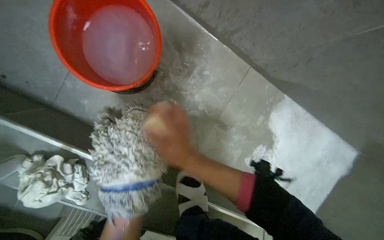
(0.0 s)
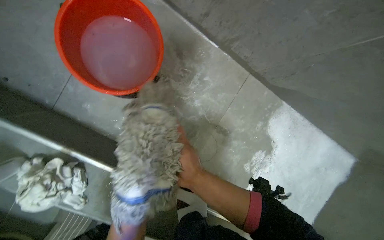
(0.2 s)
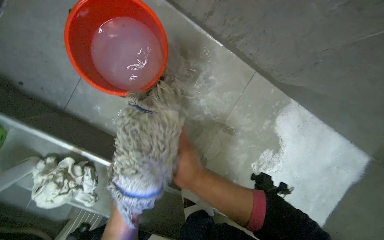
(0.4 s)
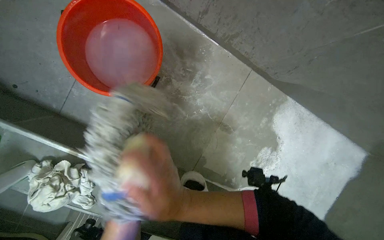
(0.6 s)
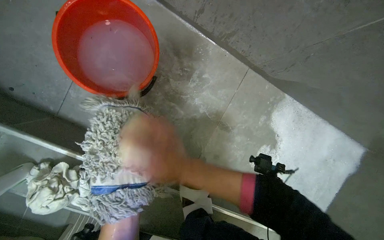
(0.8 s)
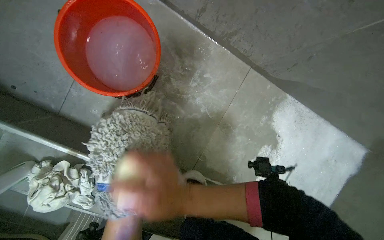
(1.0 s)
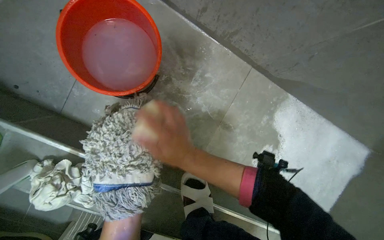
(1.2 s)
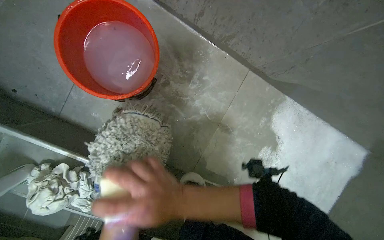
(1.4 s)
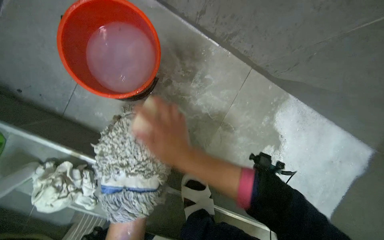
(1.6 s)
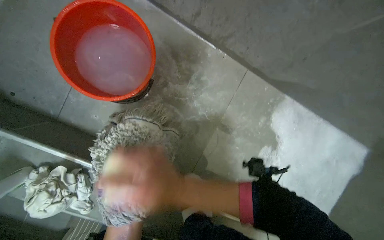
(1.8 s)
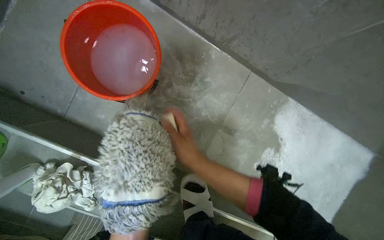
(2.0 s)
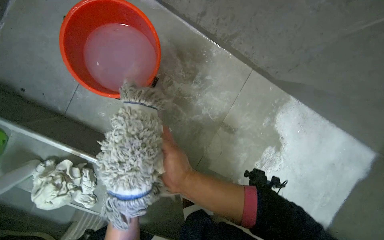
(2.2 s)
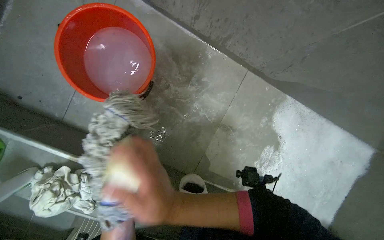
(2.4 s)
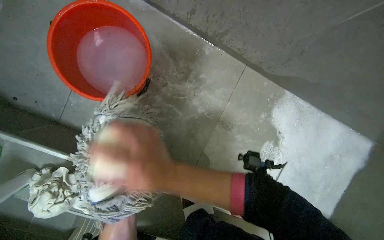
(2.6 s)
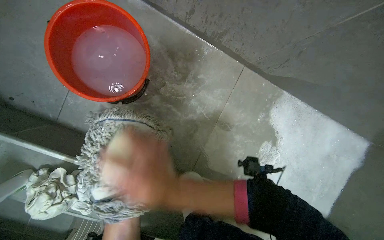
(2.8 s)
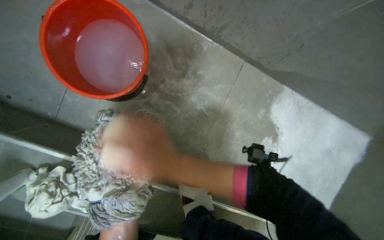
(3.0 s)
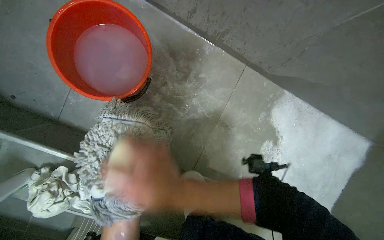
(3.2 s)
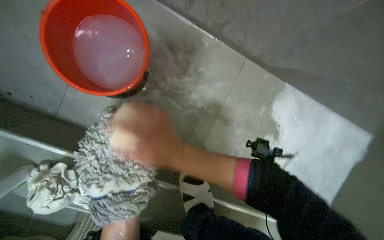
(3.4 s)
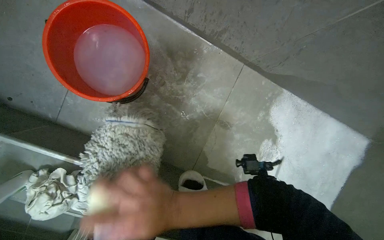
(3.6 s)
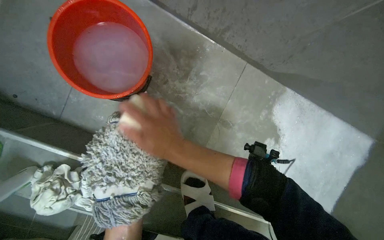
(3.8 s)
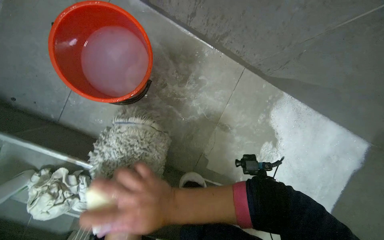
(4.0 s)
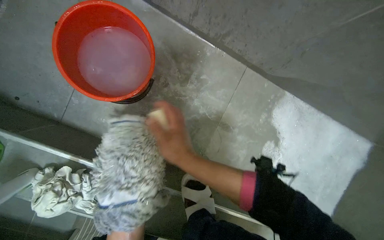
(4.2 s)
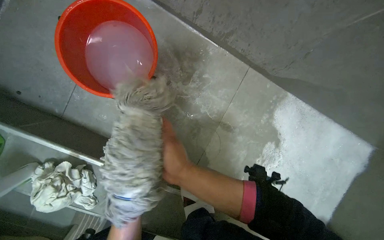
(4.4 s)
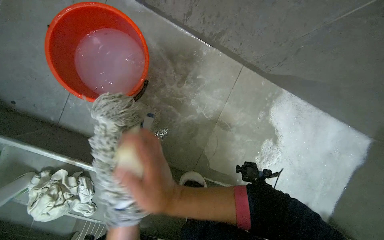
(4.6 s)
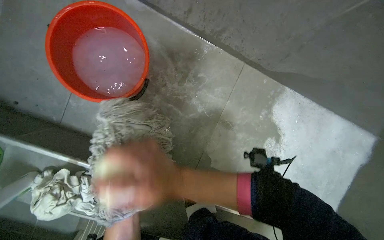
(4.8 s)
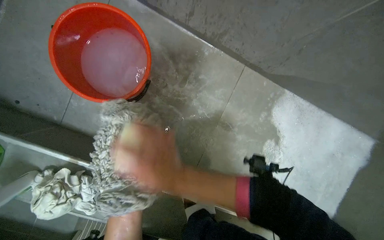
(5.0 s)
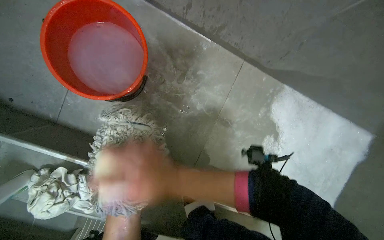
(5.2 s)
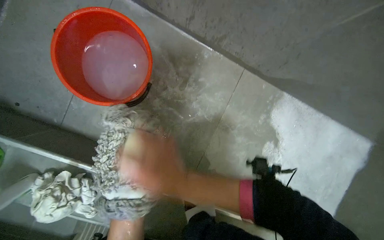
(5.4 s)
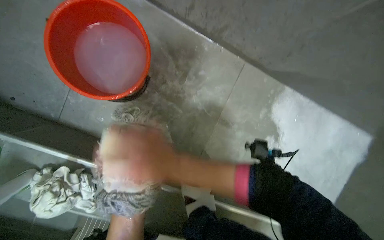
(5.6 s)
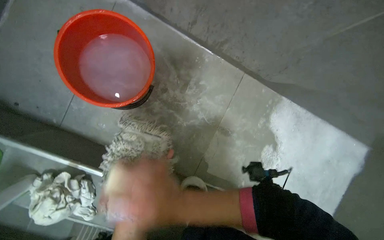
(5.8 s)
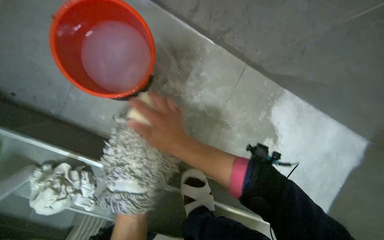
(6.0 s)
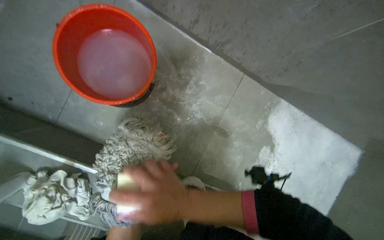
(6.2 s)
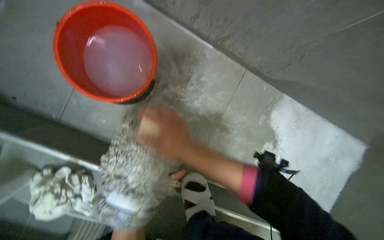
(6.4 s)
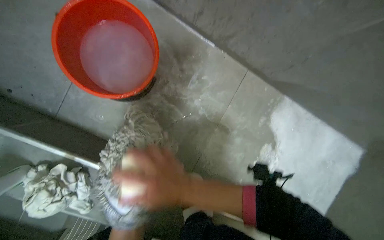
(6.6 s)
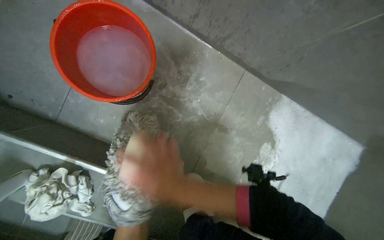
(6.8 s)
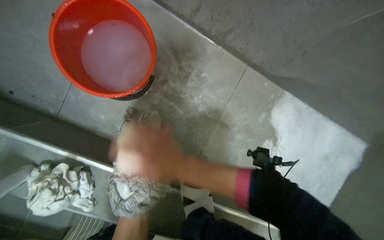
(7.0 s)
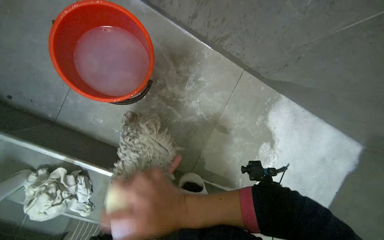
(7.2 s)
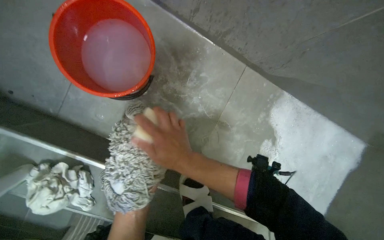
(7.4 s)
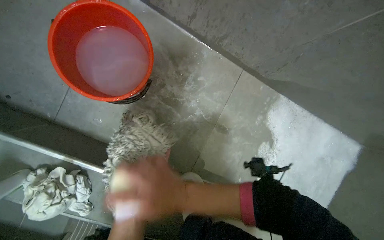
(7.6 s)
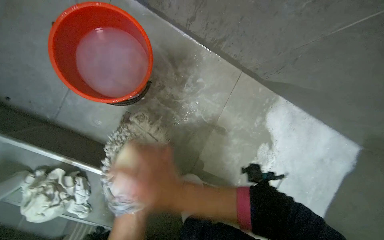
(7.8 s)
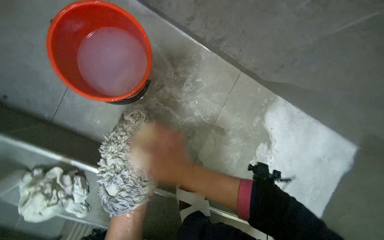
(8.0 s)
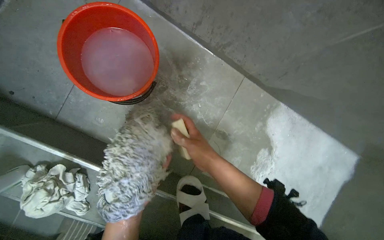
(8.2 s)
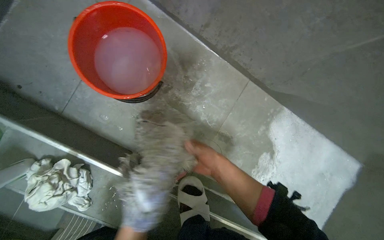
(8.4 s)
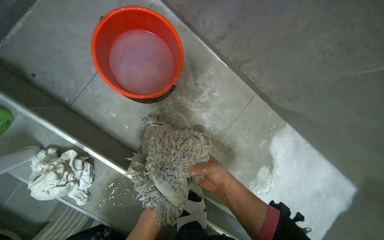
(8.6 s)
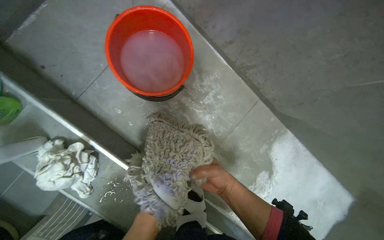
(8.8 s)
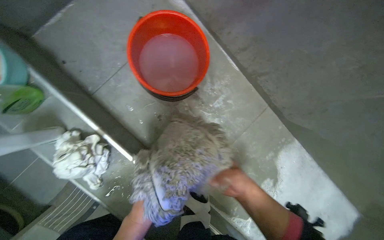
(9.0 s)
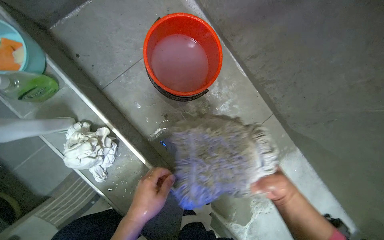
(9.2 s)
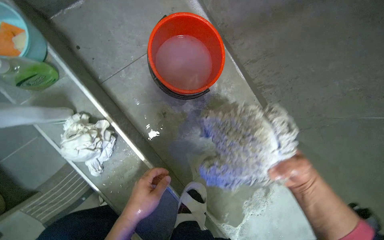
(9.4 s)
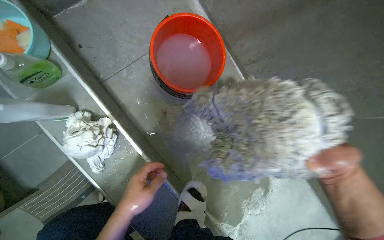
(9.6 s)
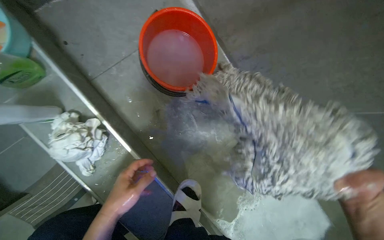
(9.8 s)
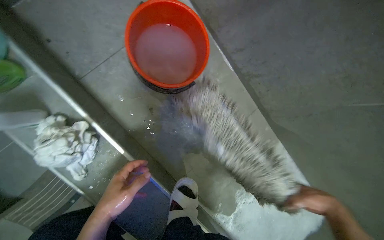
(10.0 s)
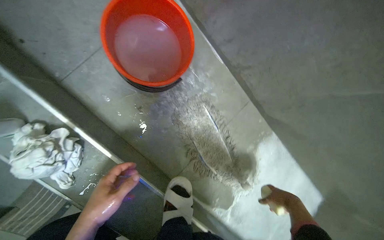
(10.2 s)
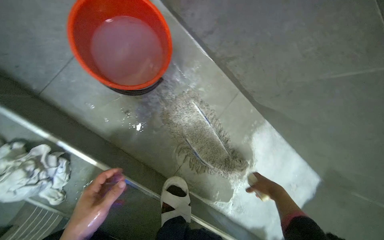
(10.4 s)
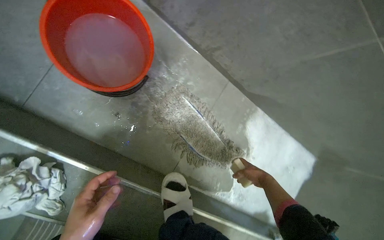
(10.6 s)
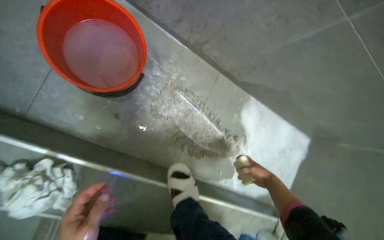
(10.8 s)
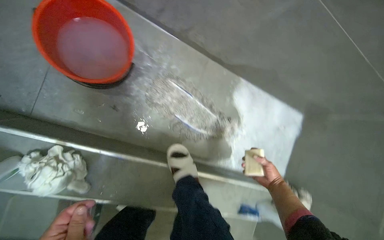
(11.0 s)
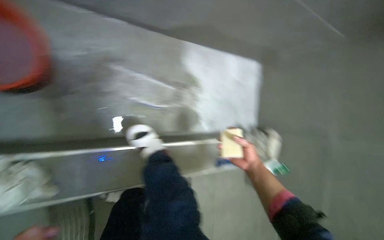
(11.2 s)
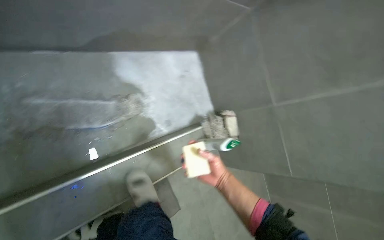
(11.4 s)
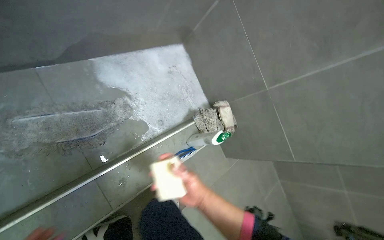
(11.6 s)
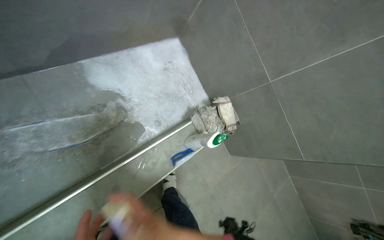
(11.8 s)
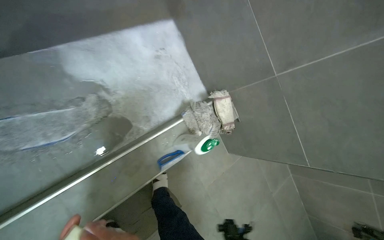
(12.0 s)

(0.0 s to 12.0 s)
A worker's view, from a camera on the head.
Job: preparing cleaning supplies.
The whole recording: Cleaning flat mop head with soap. The worker scrubs a flat mop head with a bar of soap and rinses it in a bucket.
6.0 s - 7.6 s: The right hand goes up and down the picture, roughly 10 cm each way, reversing 2 times.
7.6 s - 9.0 s: The right hand shifts approximately 20 cm to the right and farther from the camera.
9.0 s - 10.4 s: The right hand heads to the right, covering approximately 20 cm, and reaches approximately 25 cm nearer to the camera, then returns.
10.4 s - 12.0 s: The camera is carried some 60 cm. The view tips downward by approximately 25 degrees. The scene rotates counterclockwise by some 55 degrees.

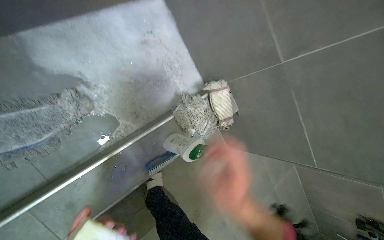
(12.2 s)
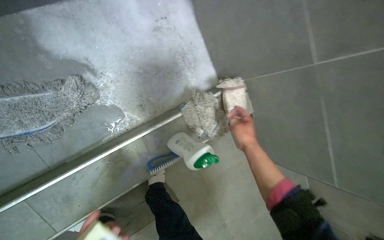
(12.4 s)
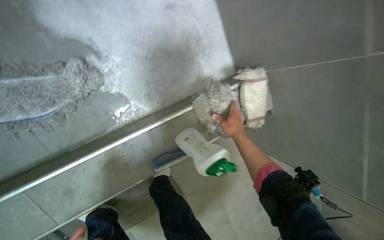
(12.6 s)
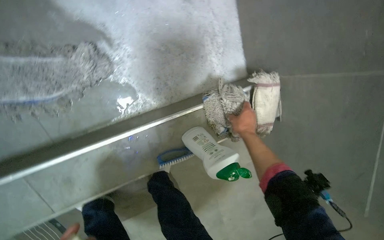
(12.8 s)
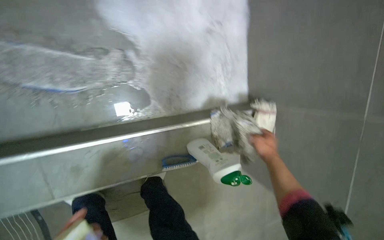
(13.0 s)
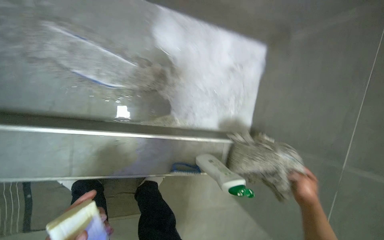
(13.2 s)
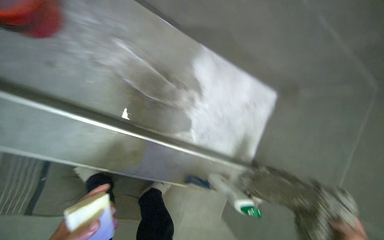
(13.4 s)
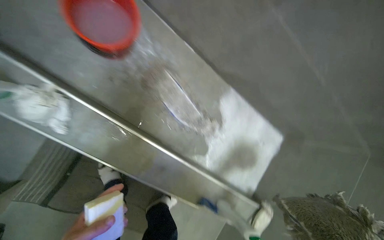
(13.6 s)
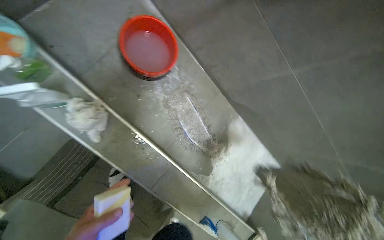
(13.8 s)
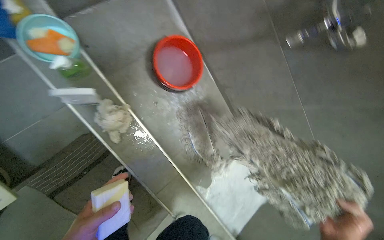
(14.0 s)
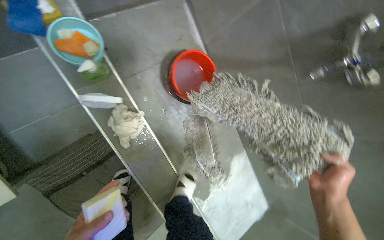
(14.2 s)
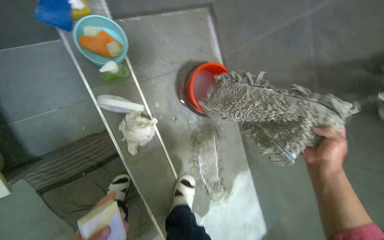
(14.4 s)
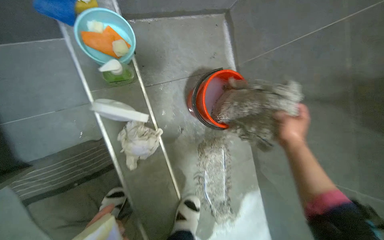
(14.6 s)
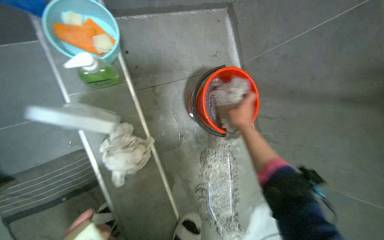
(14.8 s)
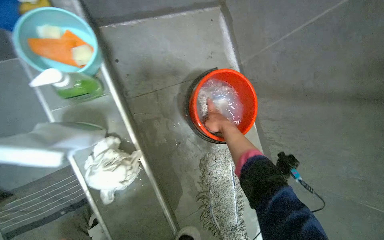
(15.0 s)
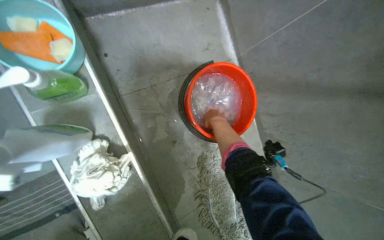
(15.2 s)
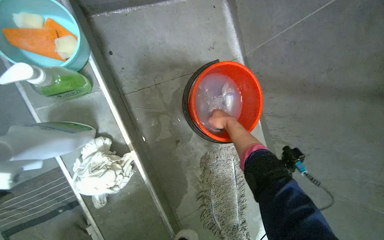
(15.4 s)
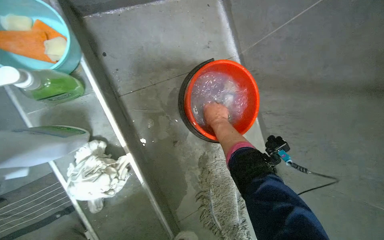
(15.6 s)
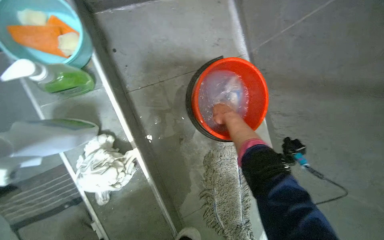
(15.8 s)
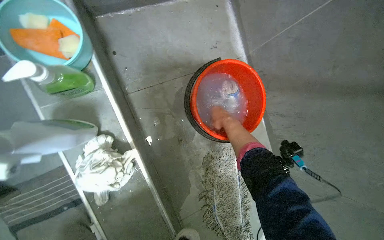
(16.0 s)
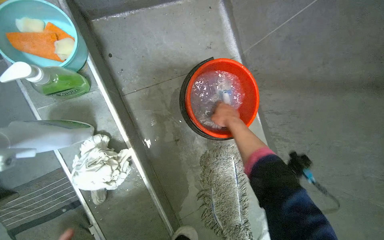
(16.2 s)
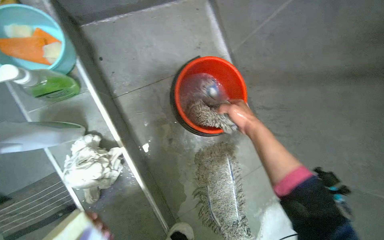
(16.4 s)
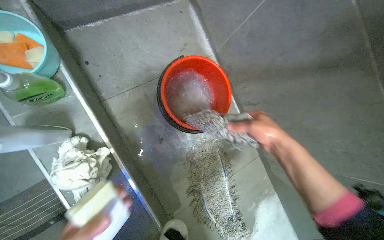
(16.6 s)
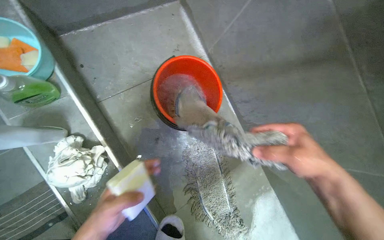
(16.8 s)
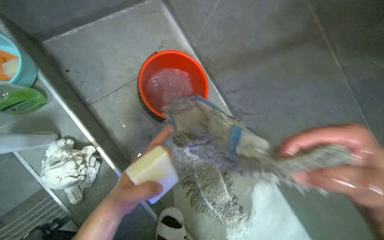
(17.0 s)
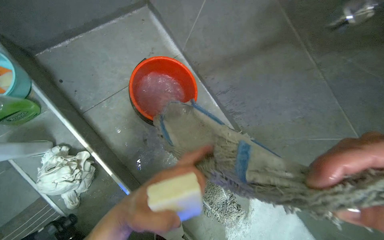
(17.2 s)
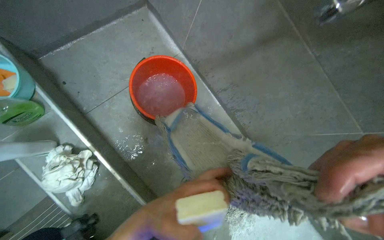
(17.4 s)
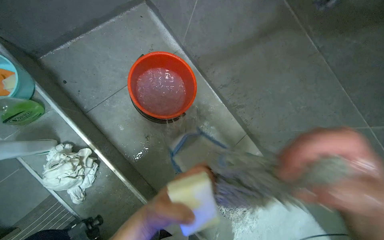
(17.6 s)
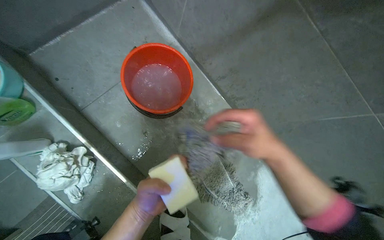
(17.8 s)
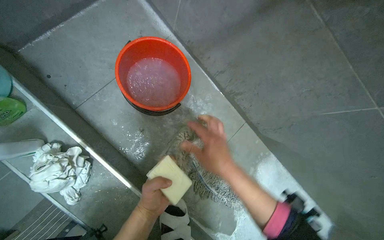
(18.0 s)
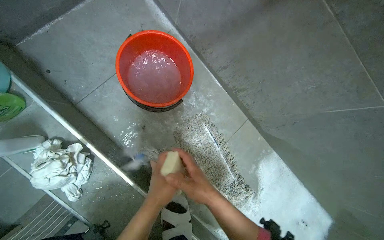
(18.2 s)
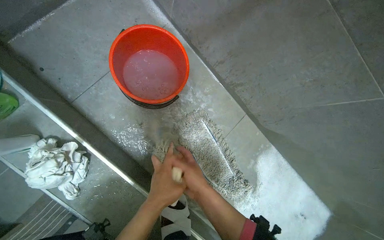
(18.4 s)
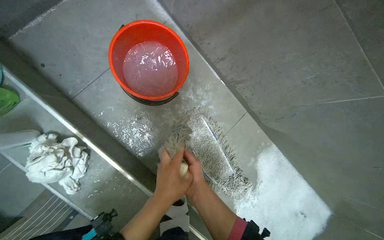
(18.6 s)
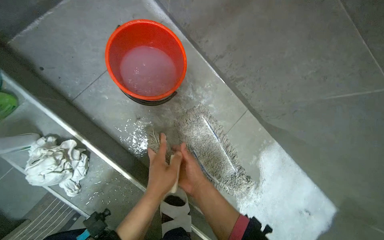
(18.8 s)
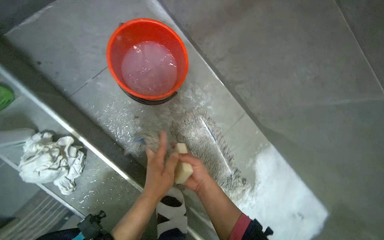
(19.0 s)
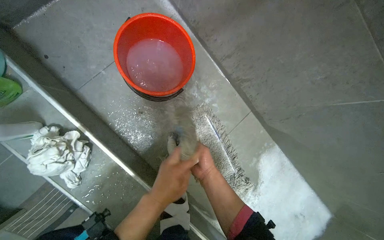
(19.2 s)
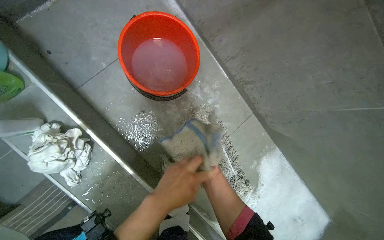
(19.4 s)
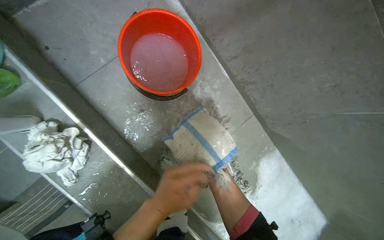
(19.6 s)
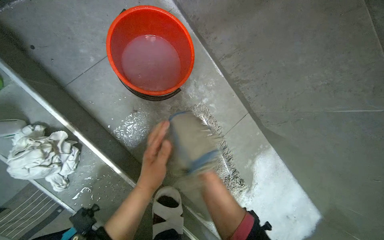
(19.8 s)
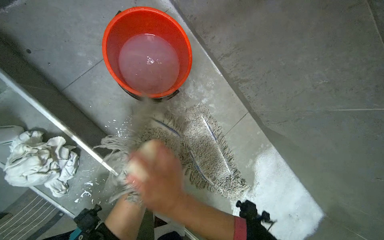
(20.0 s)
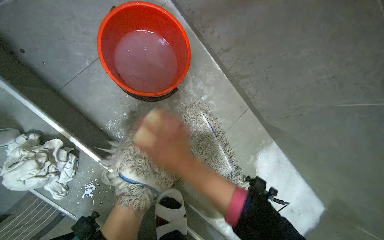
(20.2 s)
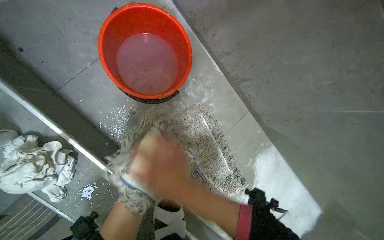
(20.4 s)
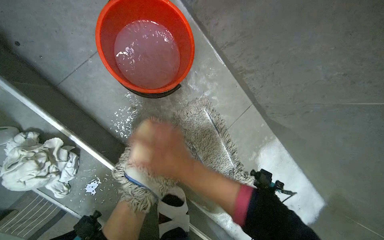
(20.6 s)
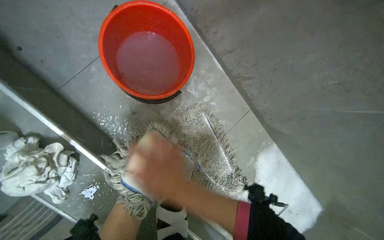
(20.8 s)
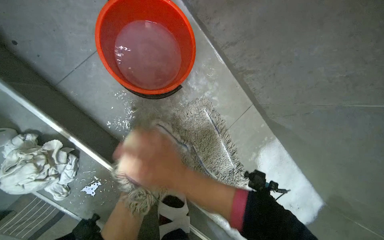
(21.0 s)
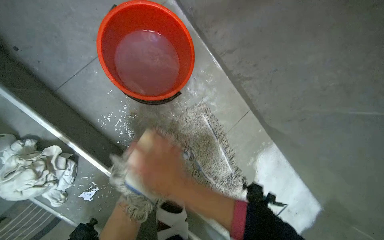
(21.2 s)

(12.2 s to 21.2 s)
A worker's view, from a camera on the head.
Job: preparing cleaning supplies.
The whole recording: Cleaning flat mop head with soap. The worker scrubs a flat mop head with a bar of soap and rinses it in a bucket.
12.2 s - 13.8 s: The wearer moves about 60 cm. The wearer looks about 25 degrees further upward. The scene rotates clockwise by some 70 degrees.
15.2 s - 16.6 s: The right hand shifts about 30 cm nearer to the camera, to the right and down the picture.
18.2 s - 19.8 s: The right hand moves approximately 15 cm farther from the camera and comes back.
19.8 s - 21.2 s: The right hand goes roughly 20 cm to the left, nearer to the camera and up the picture.
